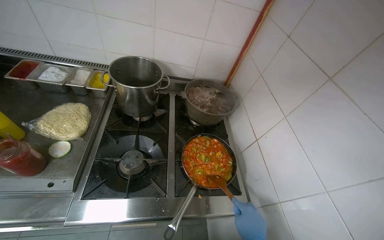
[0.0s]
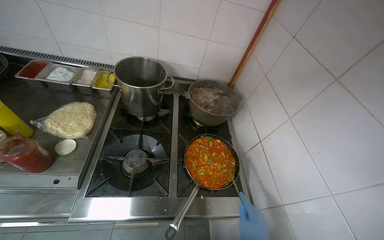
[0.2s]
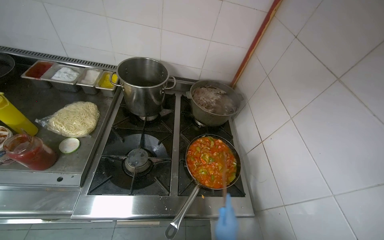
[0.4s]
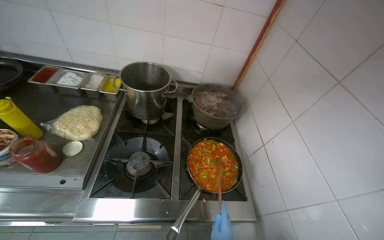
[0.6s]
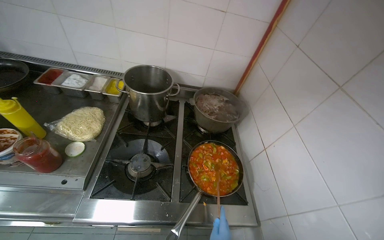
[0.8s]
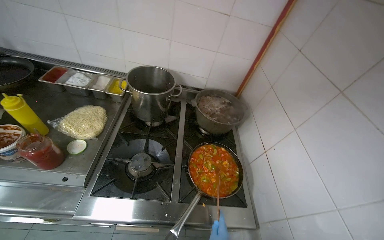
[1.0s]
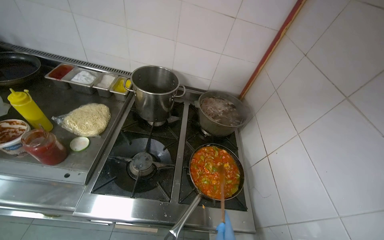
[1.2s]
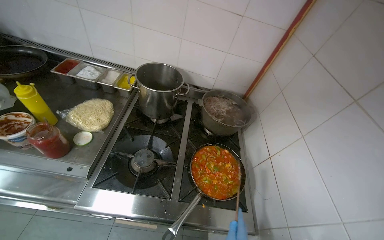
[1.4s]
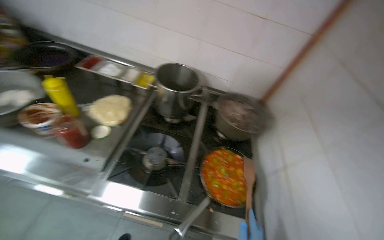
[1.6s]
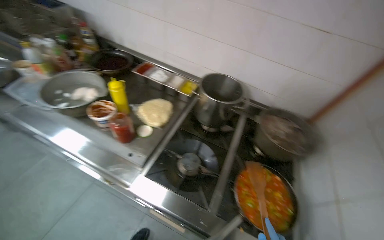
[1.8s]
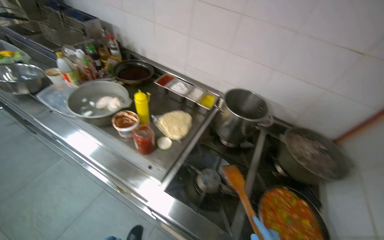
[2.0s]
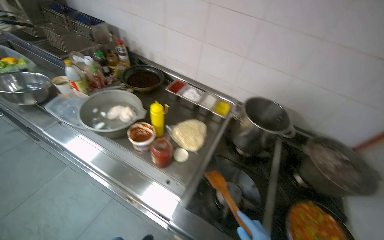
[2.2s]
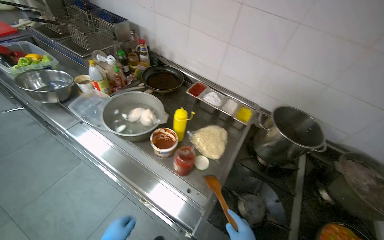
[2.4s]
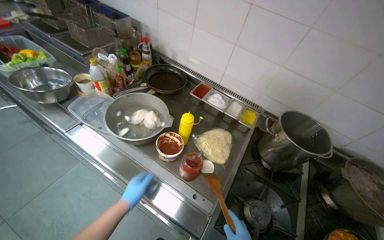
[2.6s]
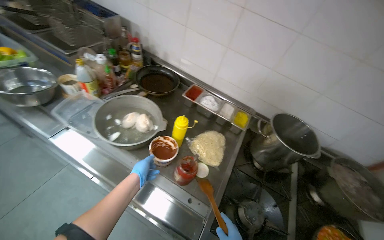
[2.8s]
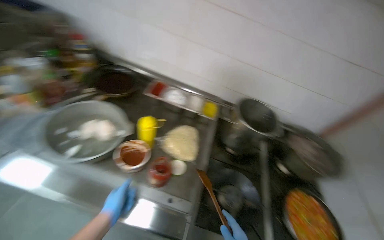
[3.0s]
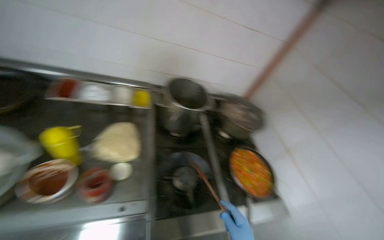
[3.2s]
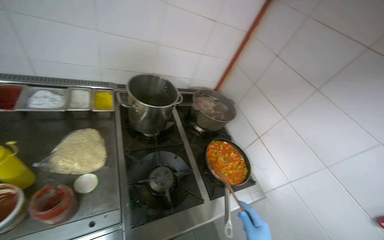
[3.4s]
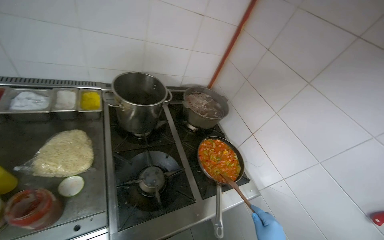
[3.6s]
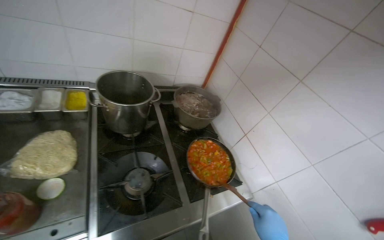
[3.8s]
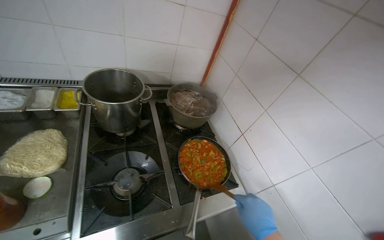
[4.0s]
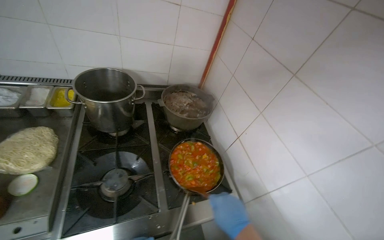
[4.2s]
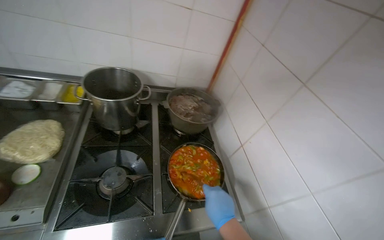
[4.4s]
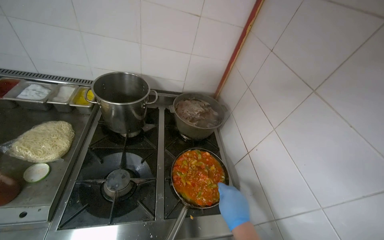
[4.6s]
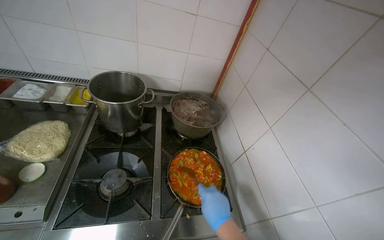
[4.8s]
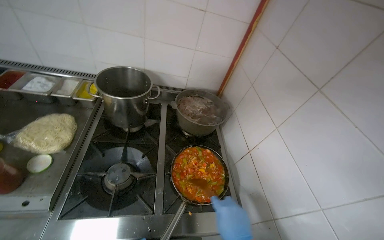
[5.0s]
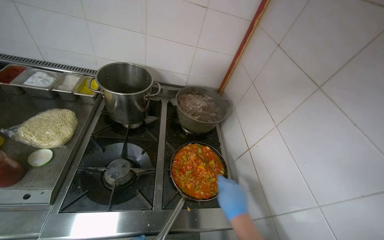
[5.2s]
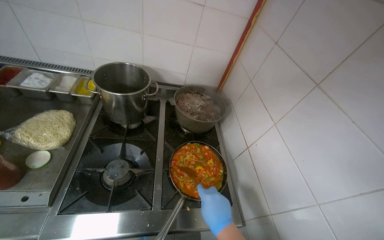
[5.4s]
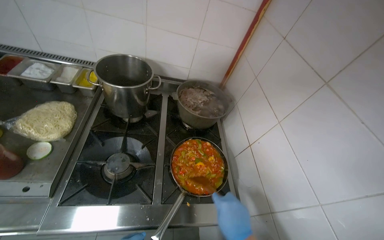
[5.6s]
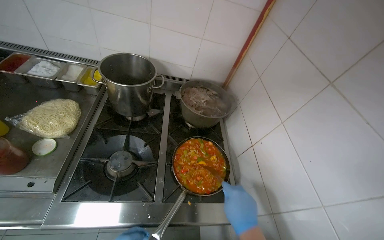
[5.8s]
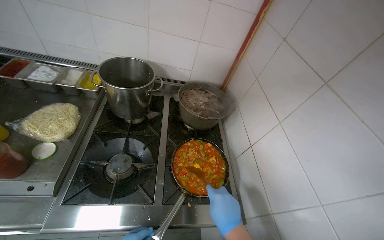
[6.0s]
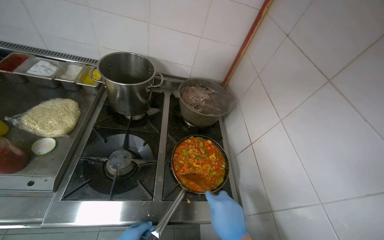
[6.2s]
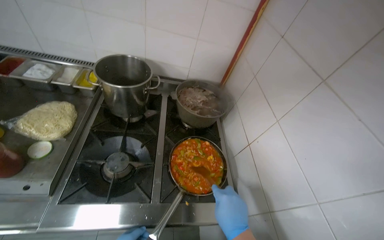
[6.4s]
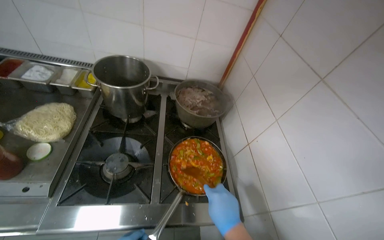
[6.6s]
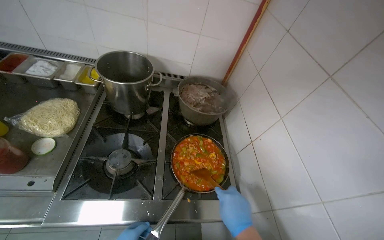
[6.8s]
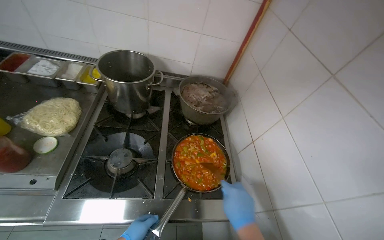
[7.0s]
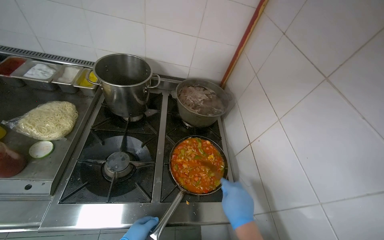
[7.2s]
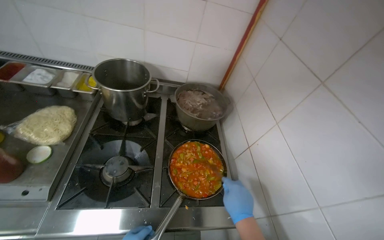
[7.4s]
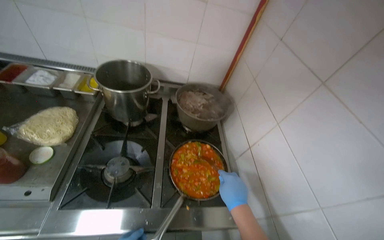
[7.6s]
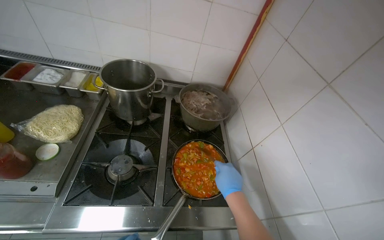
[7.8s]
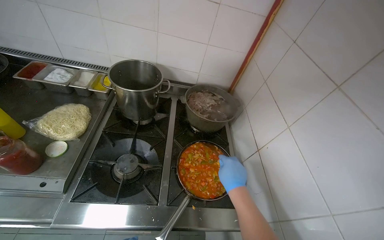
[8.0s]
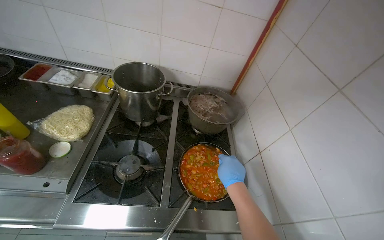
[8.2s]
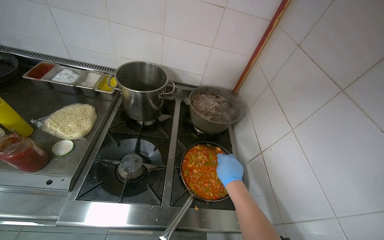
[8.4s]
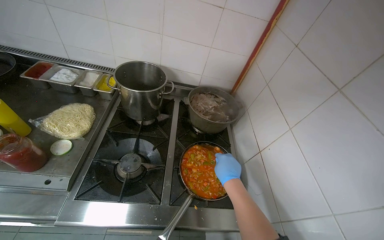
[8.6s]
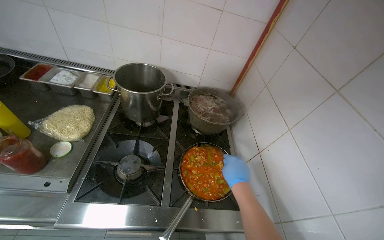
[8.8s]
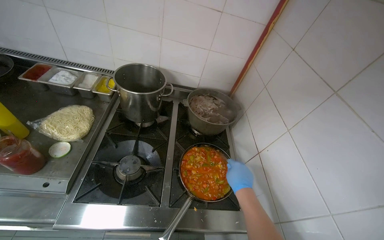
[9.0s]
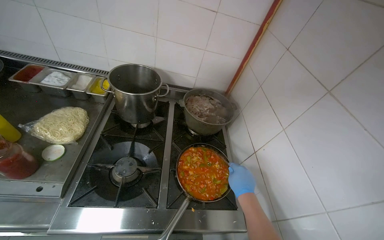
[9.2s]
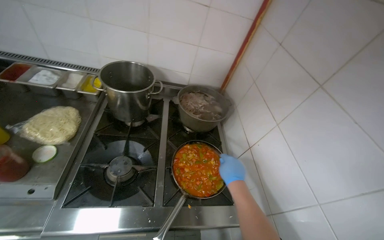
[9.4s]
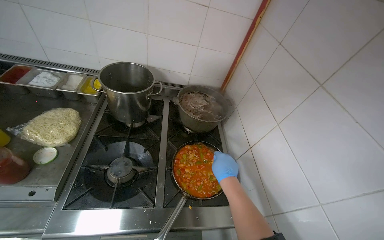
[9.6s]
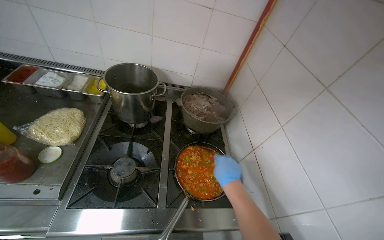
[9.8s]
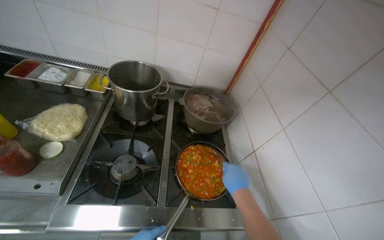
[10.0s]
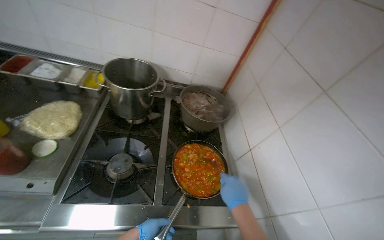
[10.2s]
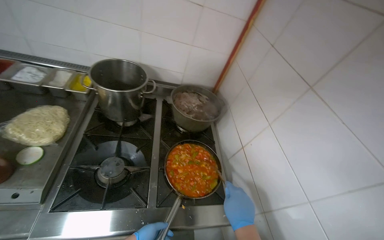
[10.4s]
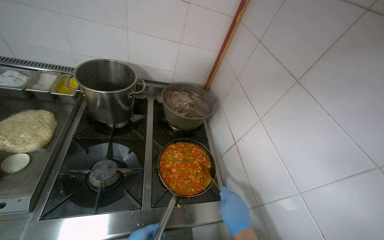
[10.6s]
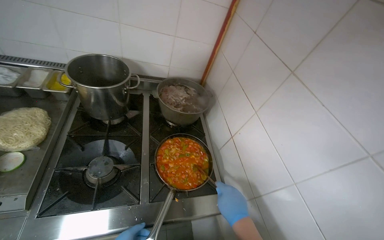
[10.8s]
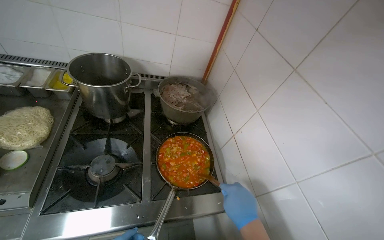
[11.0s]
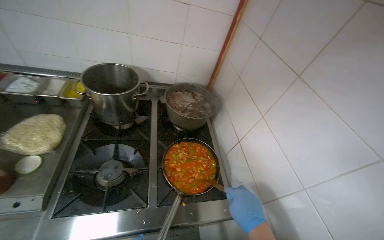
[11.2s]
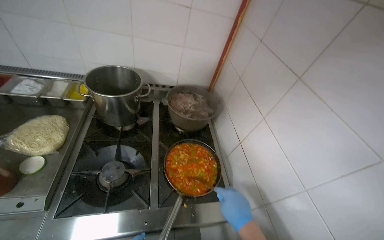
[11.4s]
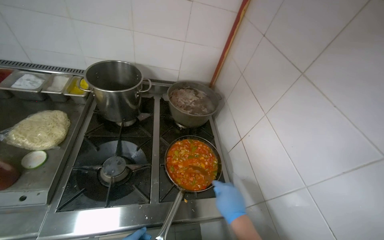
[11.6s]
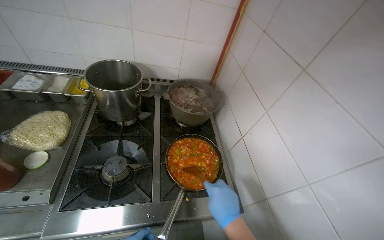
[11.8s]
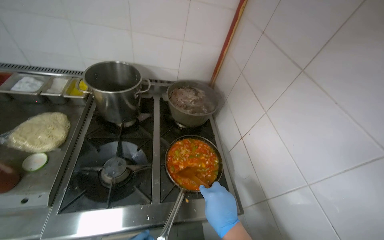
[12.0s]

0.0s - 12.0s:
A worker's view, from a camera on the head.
Job: cooking food.
The whole recording: Adding and stirring vegetables in pan. The worker stirs the vegetables in a pan, tastes them, and adds sauce and seasoning.
0.0s - 1.6s: The head turns to the left by roughly 15 degrees.
1.6s - 3.0s: The wearer moves roughly 50 cm.
3.0s - 4.4s: The camera is carried approximately 50 cm. The head turns to the right by some 25 degrees.
9.0s - 10.4s: The right hand shifts some 10 cm nearer to the camera.

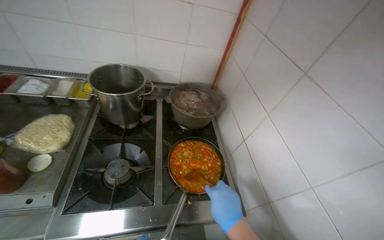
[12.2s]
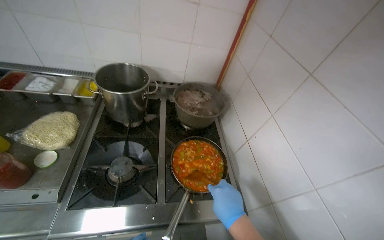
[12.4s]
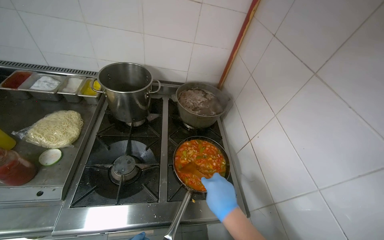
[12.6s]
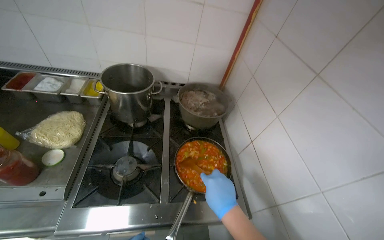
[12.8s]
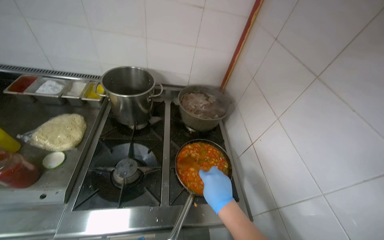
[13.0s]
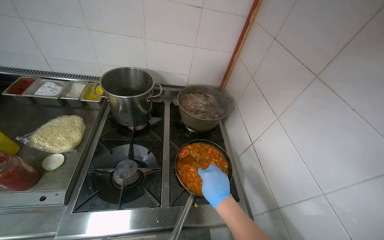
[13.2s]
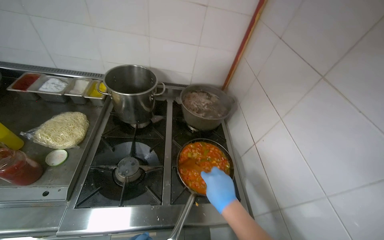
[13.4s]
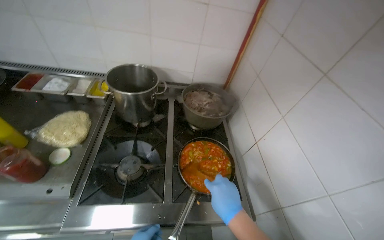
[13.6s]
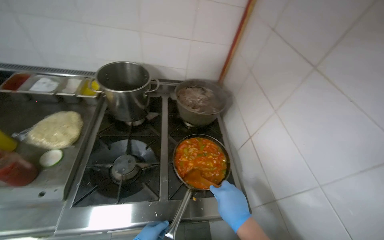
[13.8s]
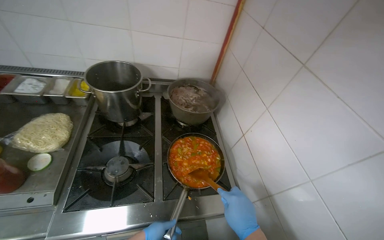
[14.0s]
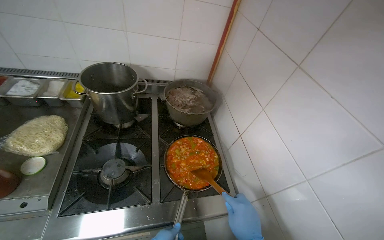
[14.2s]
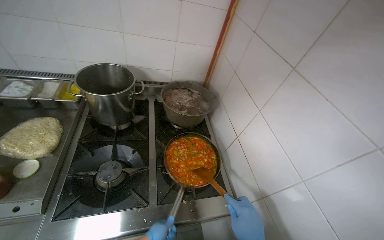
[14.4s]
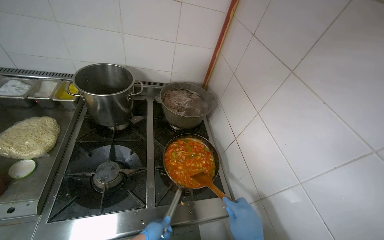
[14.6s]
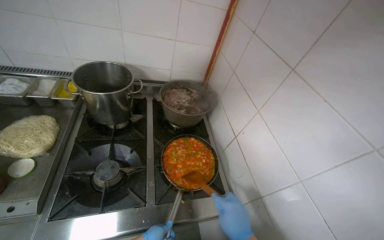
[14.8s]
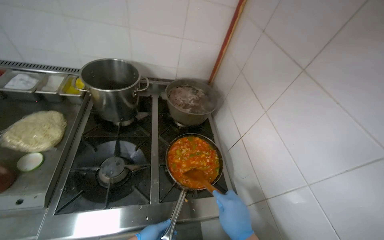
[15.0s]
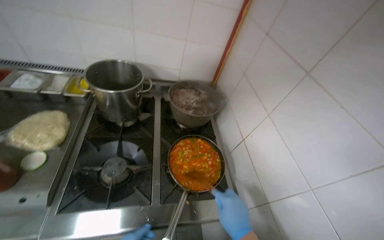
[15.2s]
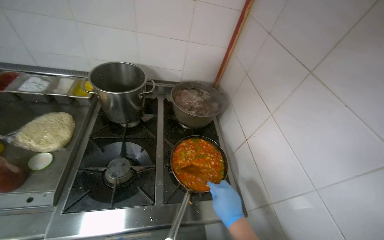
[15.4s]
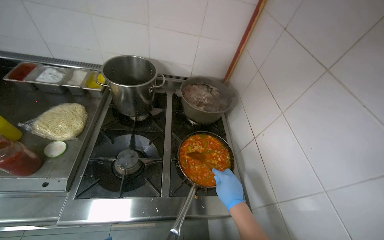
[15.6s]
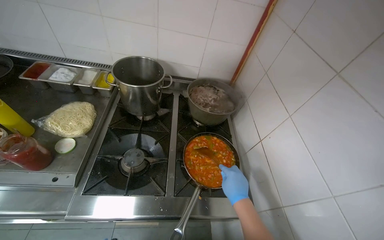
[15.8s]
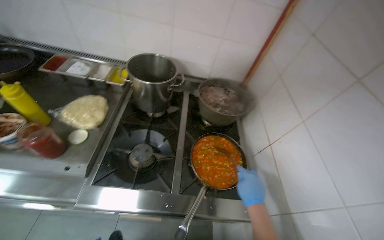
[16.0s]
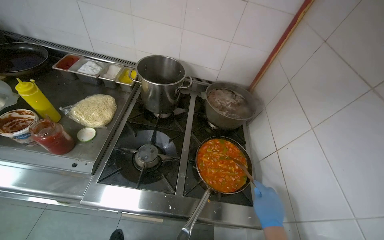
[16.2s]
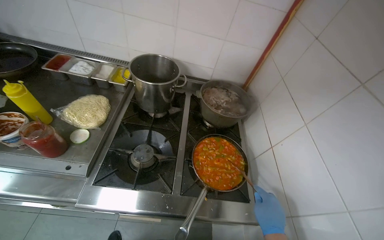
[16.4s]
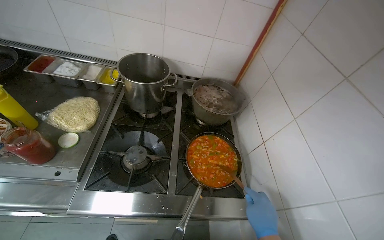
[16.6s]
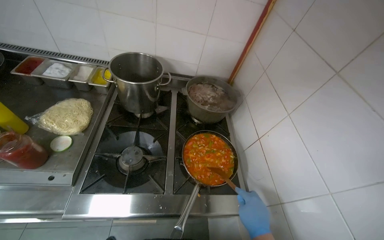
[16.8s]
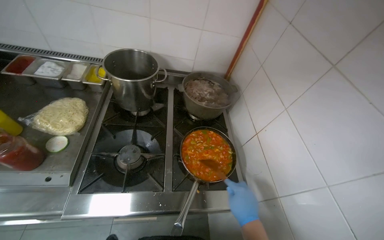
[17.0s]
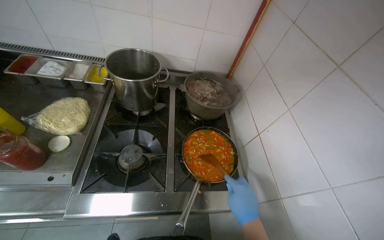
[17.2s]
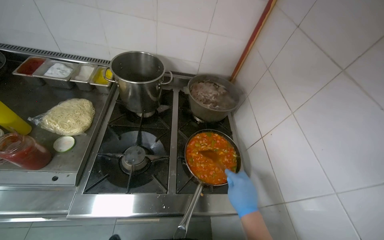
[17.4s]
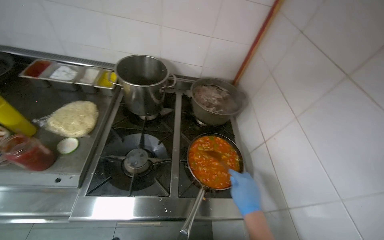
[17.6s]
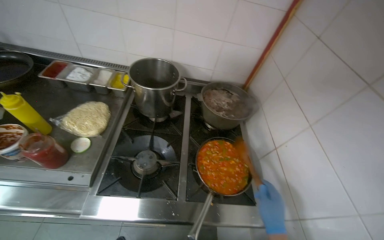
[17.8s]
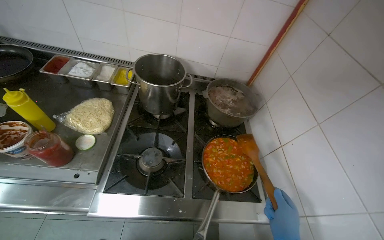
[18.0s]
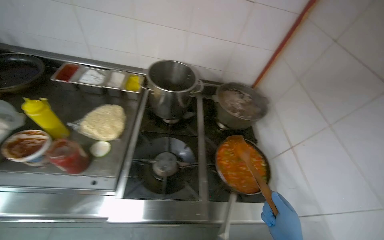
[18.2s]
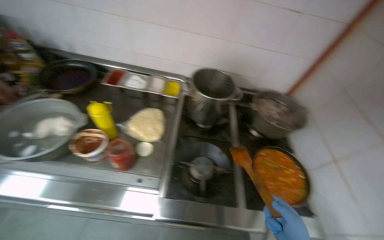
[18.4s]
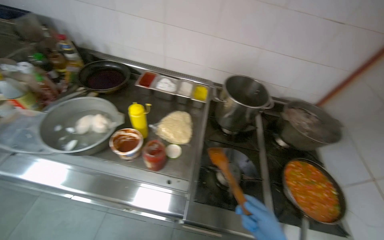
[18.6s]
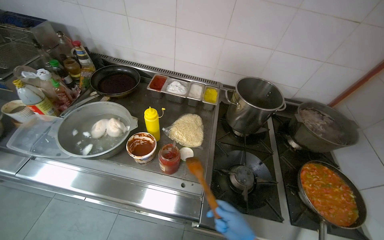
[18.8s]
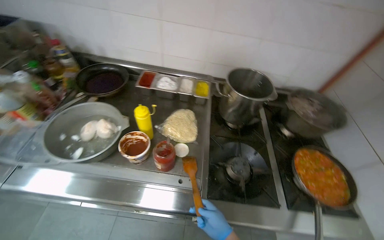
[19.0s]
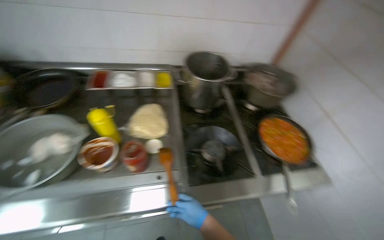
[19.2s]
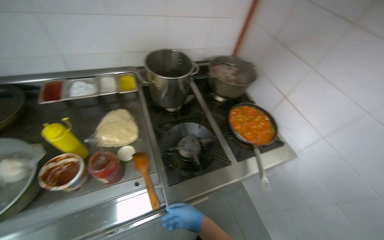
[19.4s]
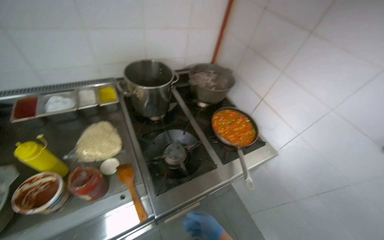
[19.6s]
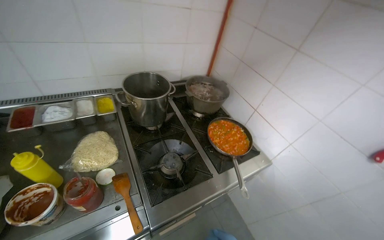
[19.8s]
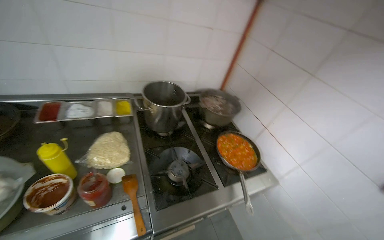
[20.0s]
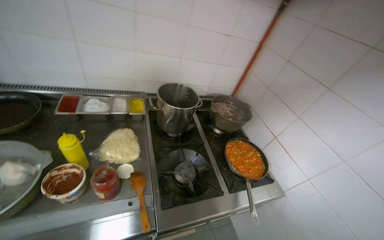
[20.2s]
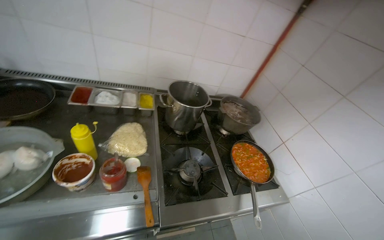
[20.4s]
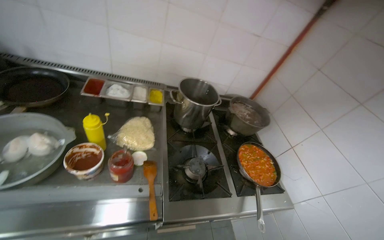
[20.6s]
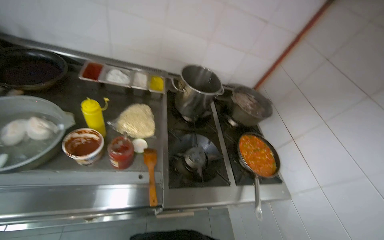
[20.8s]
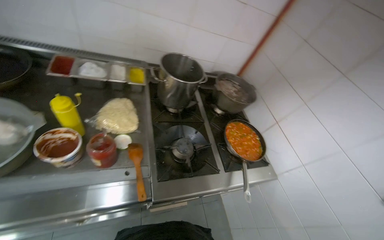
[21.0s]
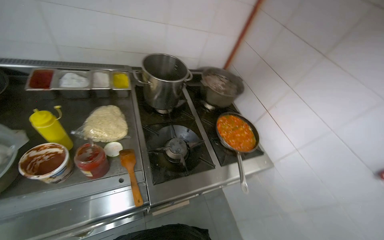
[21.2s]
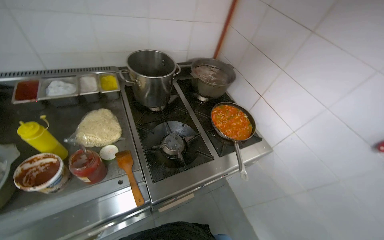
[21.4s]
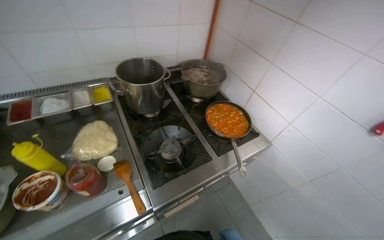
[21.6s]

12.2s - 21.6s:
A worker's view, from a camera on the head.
Job: cooking food.
The whole recording: Adding and stirring vegetables in pan. The worker stirs the vegetables in a pan, tastes them, and adds sauce and seasoning.
18.4s - 20.0s: The head turns to the right by about 25 degrees.
